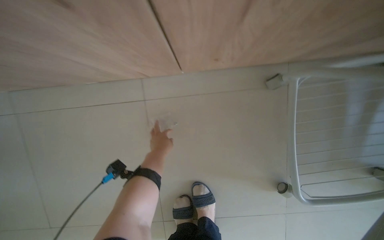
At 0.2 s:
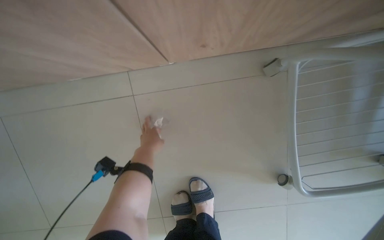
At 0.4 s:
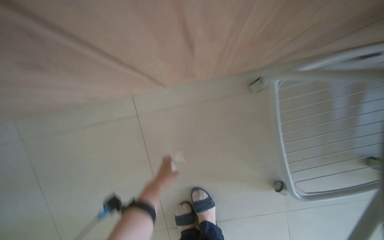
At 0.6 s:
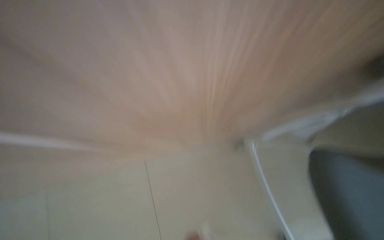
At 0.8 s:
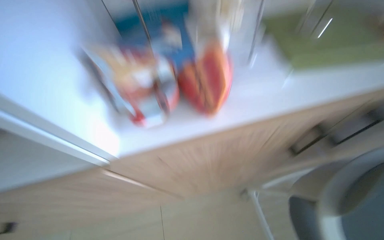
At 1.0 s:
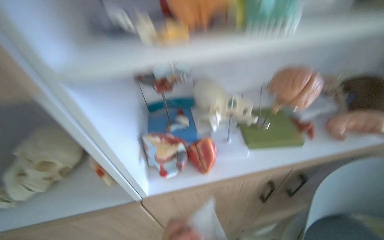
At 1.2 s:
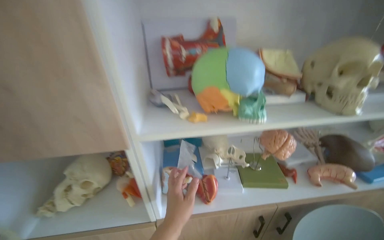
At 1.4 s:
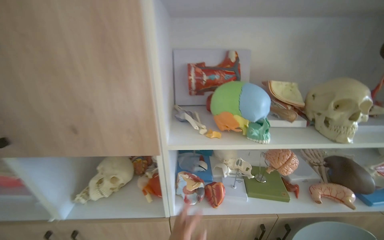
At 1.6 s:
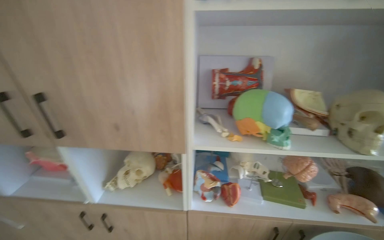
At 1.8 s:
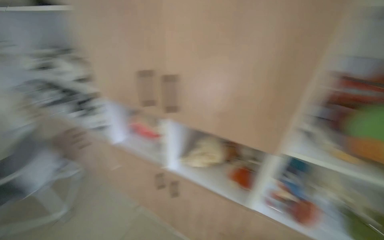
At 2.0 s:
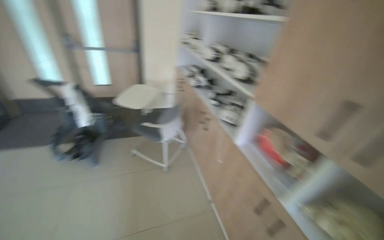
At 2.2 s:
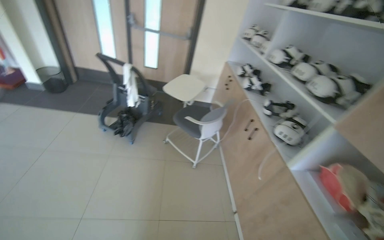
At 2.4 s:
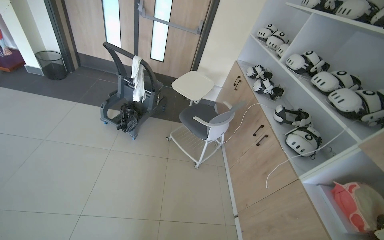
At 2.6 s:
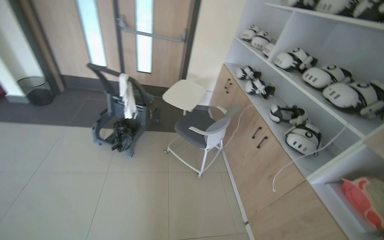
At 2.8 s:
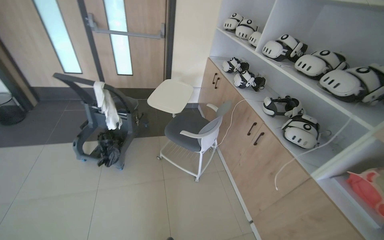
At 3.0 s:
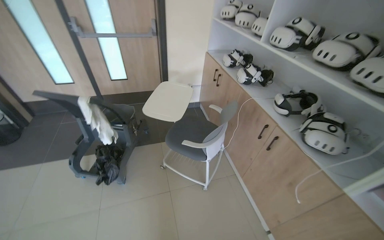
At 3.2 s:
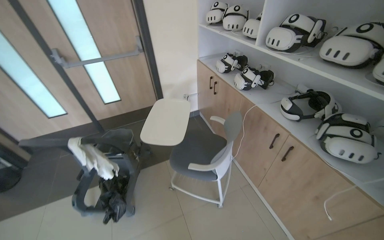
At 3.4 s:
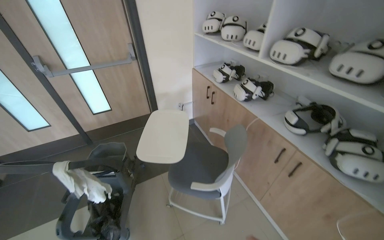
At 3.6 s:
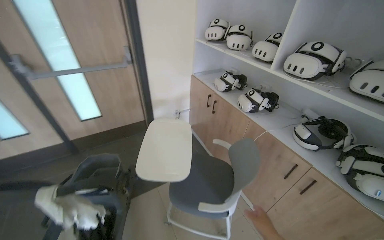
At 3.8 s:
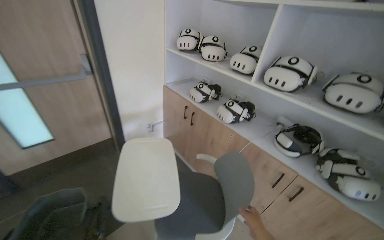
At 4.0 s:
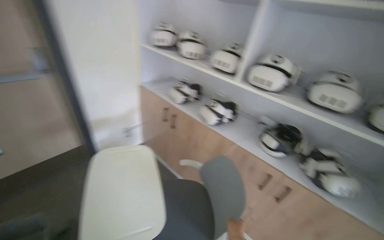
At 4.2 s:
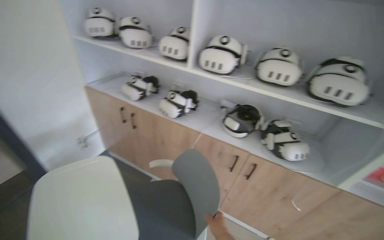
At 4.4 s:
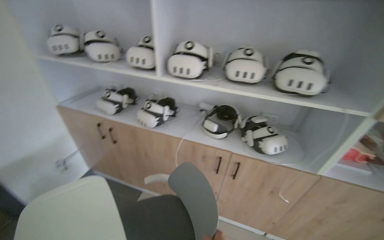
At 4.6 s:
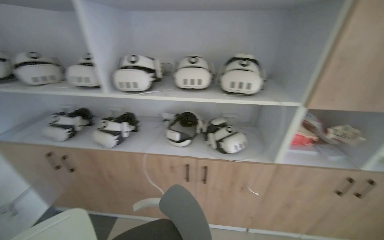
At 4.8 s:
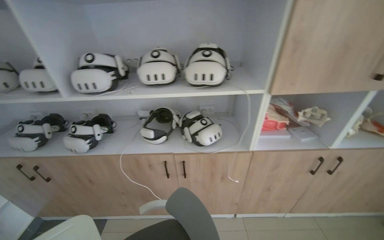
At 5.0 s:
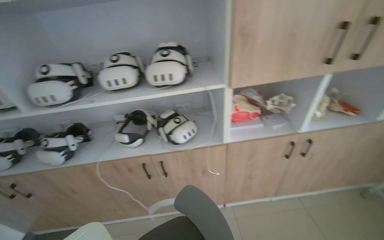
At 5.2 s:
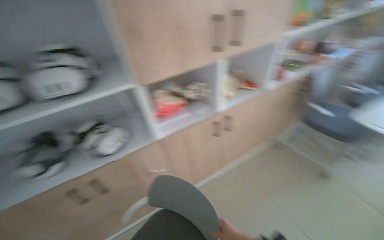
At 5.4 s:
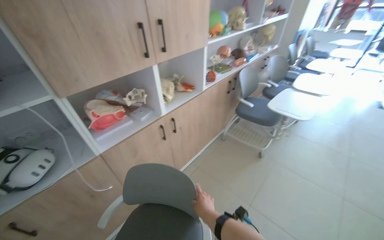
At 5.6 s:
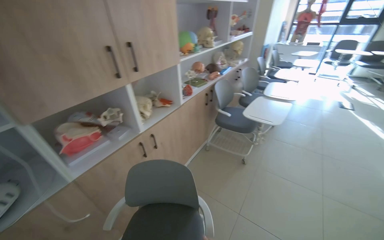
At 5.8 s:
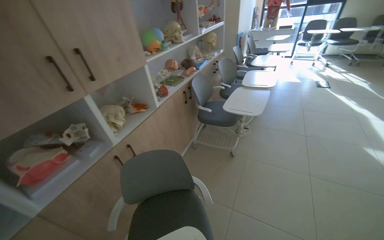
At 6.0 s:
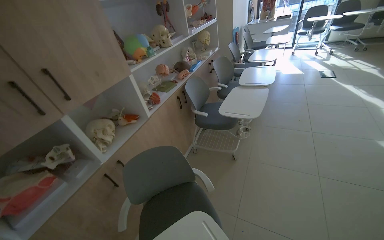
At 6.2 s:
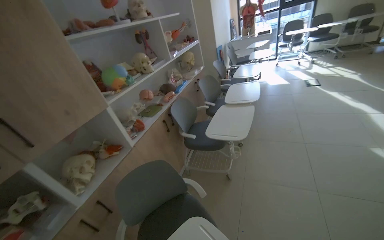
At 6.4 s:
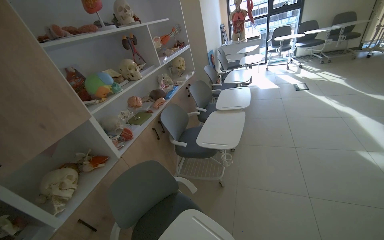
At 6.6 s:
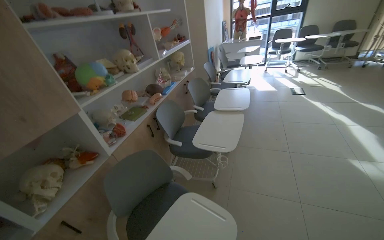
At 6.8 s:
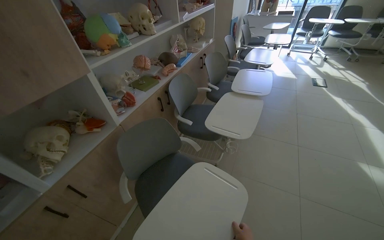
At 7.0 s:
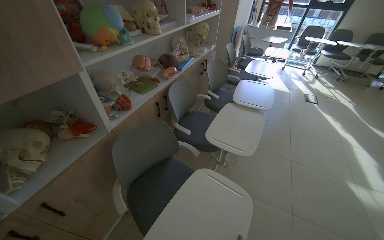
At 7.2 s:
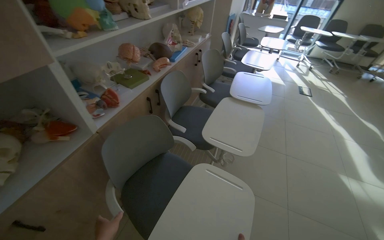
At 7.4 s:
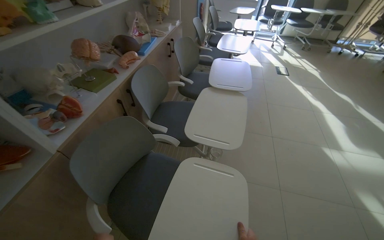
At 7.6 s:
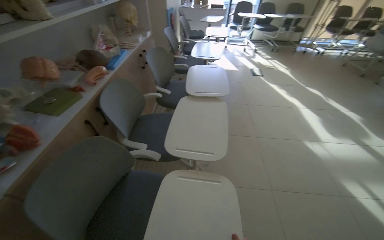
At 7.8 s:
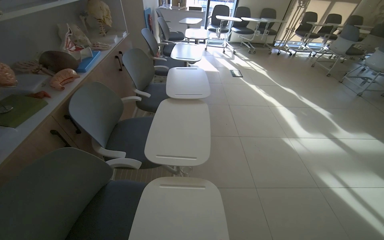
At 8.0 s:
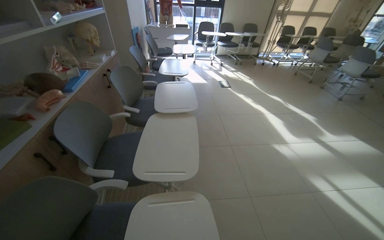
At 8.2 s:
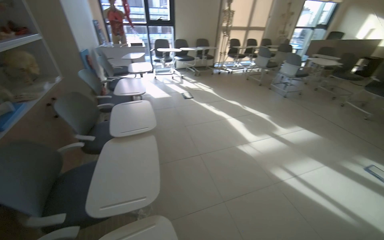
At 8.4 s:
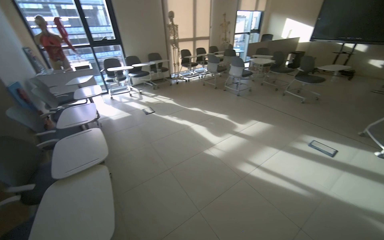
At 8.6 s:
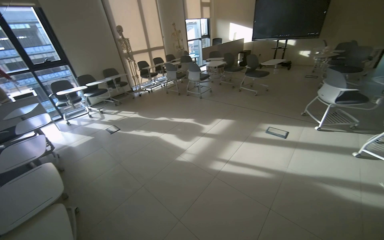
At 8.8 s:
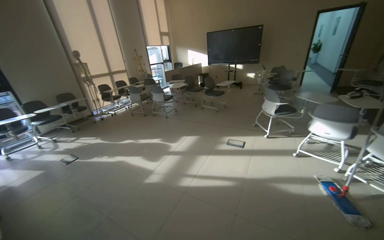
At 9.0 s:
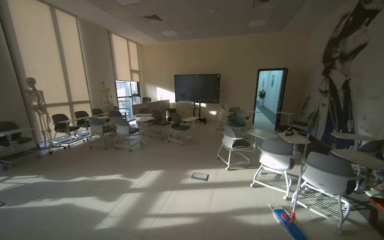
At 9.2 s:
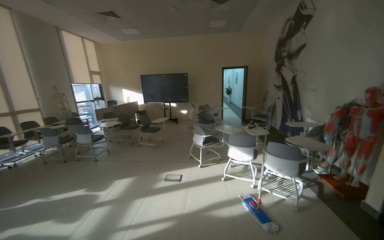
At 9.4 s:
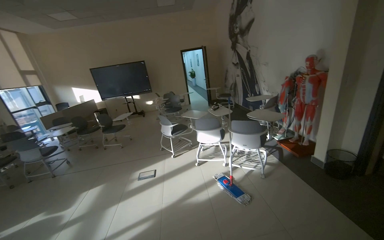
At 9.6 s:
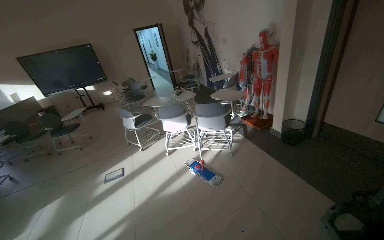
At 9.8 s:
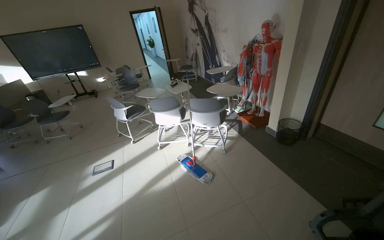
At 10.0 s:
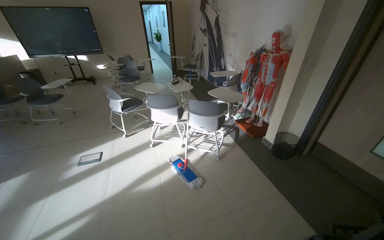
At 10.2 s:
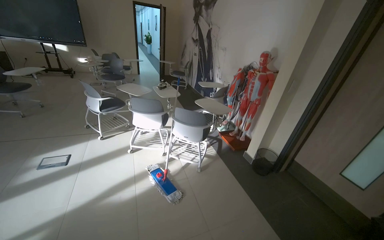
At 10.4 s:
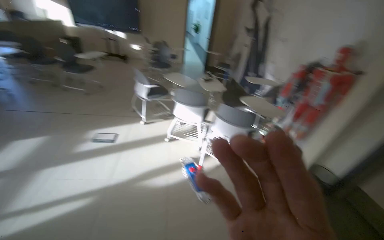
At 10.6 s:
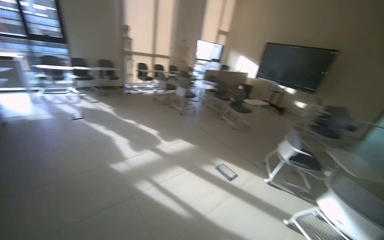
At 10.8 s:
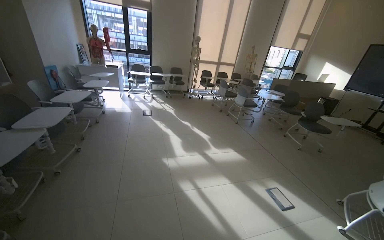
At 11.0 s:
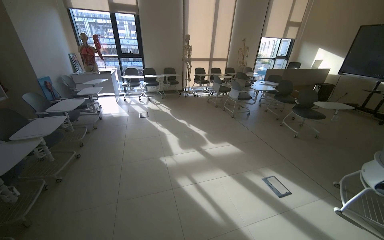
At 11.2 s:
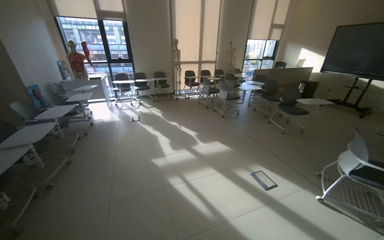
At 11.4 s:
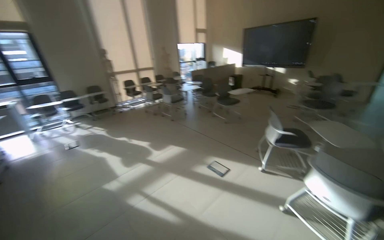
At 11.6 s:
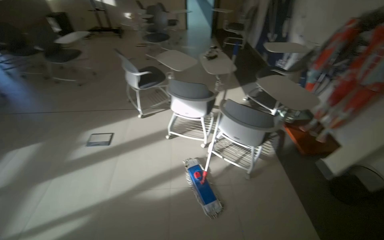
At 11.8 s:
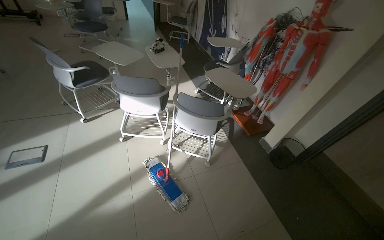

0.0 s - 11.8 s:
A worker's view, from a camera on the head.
Job: organizing items.
The whole recording: Arranging chairs in room. The worker moves several chairs to clear the floor space.
0.0 s - 1.4 s: The head travels some 40 cm. The camera pitches upward, by some 25 degrees.
1.4 s - 3.0 s: The camera travels some 1 m. The head rotates about 75 degrees to the left.
3.0 s - 4.4 s: The wearer moves roughly 60 cm. The head turns to the right by some 55 degrees.
4.4 s - 6.0 s: The camera travels roughly 80 cm. The wearer looks some 85 degrees further to the right.
6.0 s - 7.4 s: The wearer moves roughly 50 cm. The view swings about 15 degrees to the right.
8.8 s - 10.4 s: The camera travels roughly 70 cm. The camera sweeps to the right, by approximately 45 degrees.

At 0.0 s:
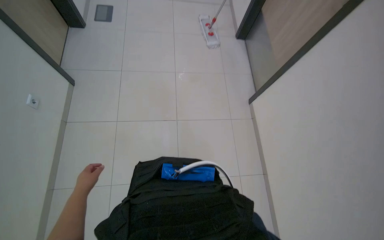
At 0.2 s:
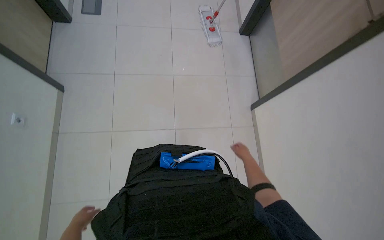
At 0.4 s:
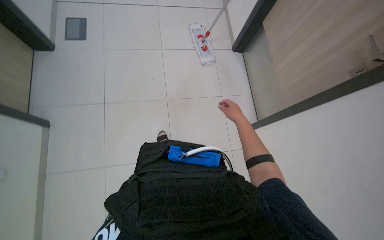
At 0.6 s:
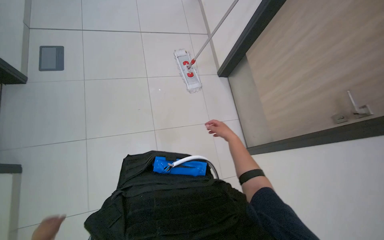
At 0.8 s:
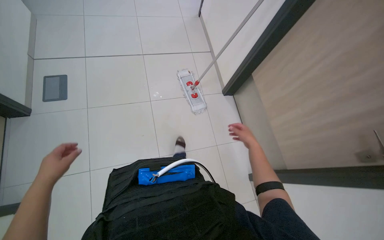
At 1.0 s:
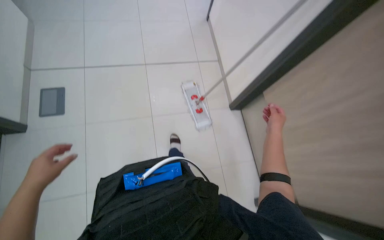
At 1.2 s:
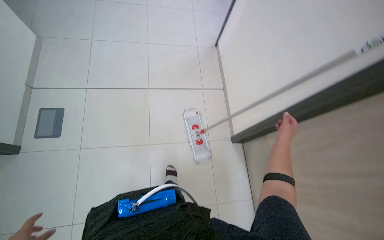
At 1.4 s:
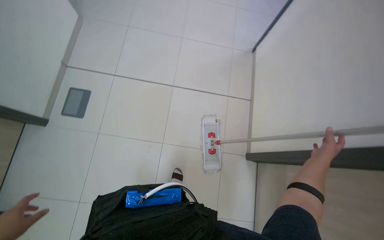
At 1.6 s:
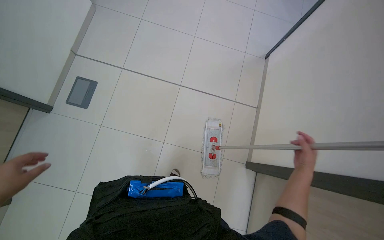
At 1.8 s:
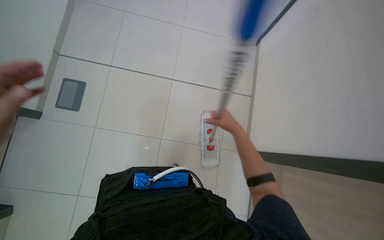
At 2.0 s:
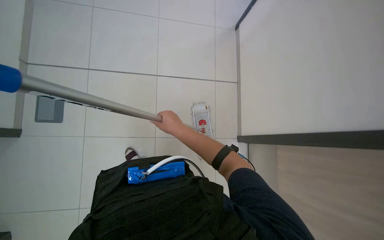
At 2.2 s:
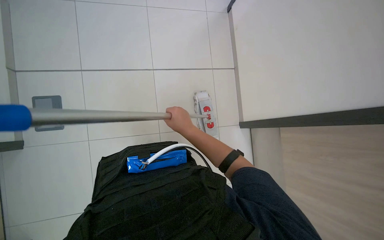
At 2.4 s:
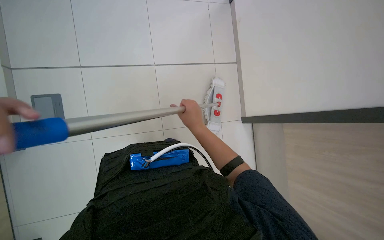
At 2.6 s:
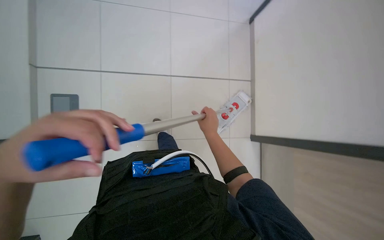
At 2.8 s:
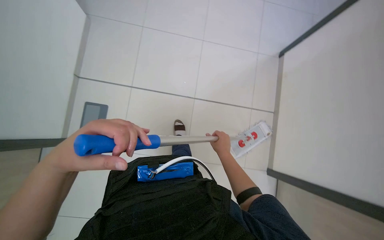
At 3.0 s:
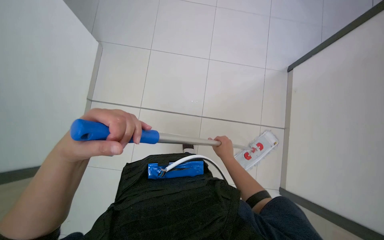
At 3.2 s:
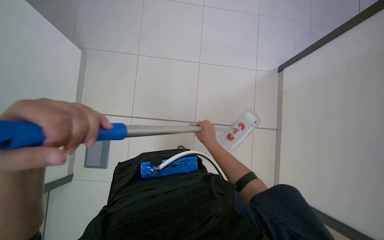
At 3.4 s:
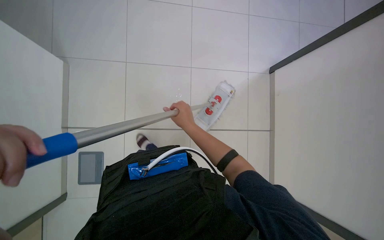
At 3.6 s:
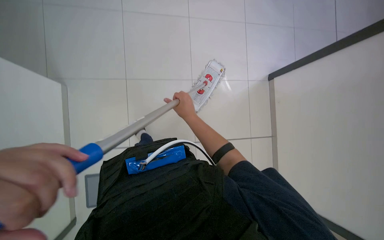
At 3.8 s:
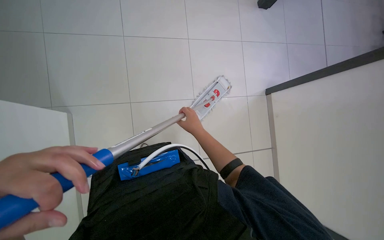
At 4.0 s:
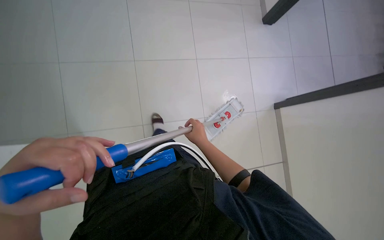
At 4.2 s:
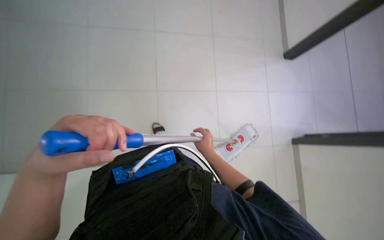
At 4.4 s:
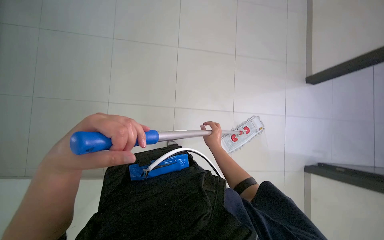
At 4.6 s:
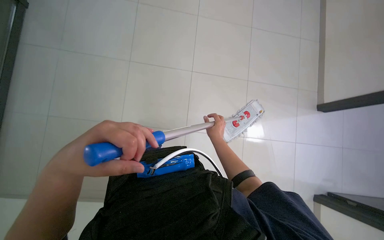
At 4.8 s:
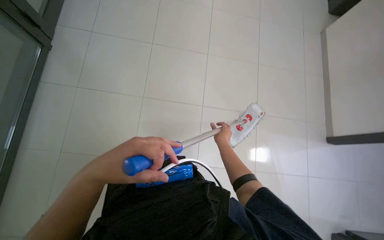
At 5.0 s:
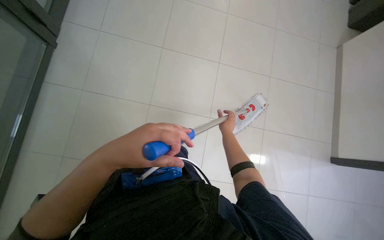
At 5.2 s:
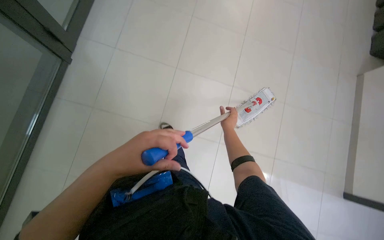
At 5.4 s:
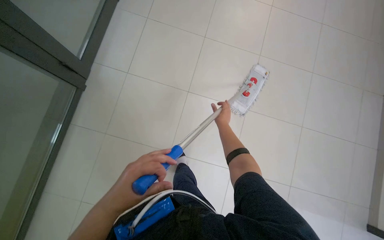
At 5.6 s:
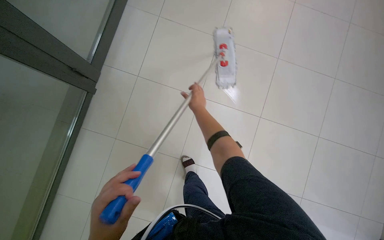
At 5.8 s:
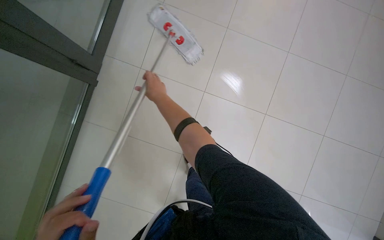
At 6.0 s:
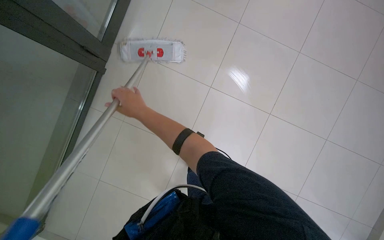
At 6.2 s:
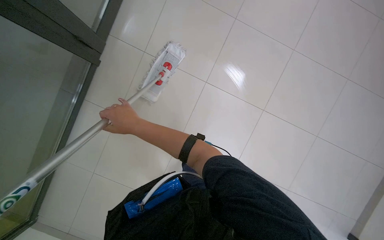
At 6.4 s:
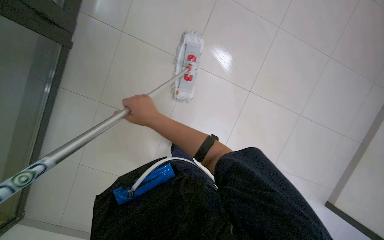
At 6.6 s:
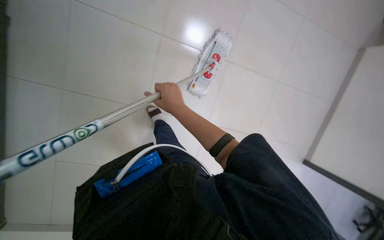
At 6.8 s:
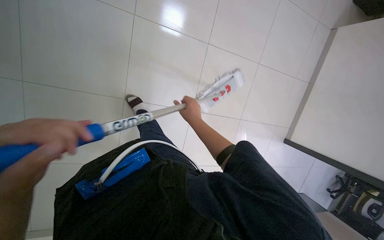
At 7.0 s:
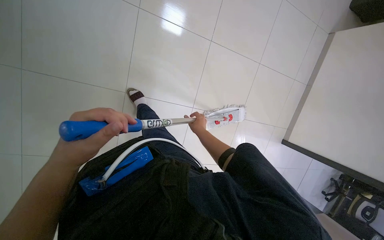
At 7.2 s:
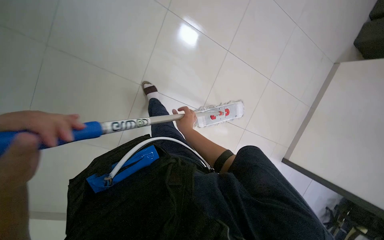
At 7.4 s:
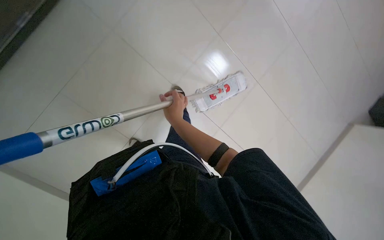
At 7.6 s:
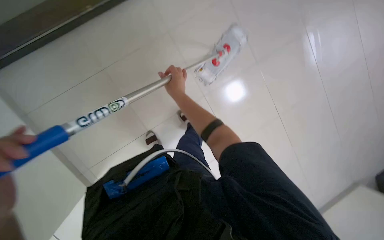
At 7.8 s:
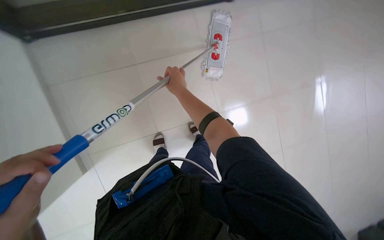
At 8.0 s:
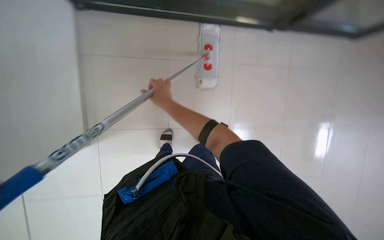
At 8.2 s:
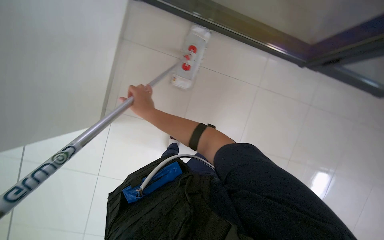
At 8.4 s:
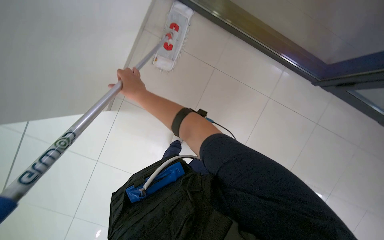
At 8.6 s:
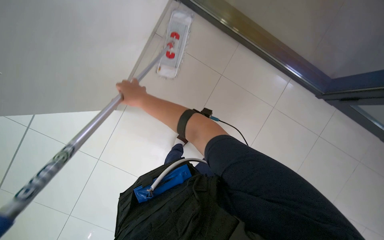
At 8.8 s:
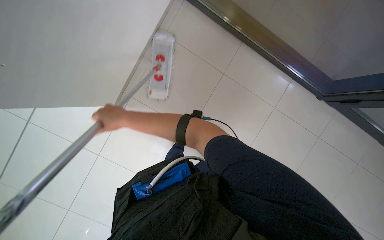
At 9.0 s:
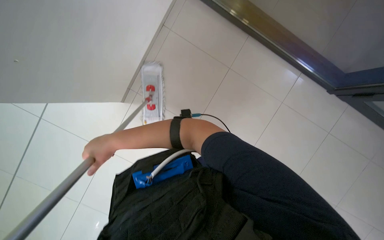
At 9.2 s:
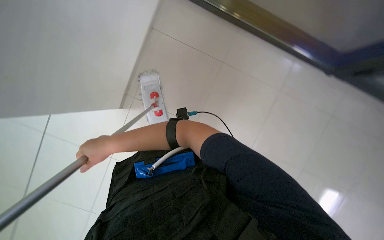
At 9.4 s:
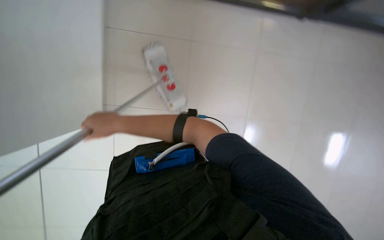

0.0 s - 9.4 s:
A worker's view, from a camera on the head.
Job: mopping floor.
The whole recording: Mopping tiled floor. The worker mops the tiled floor with a flat mop.
3.2 s - 4.8 s: The view tilts approximately 15 degrees upward.
